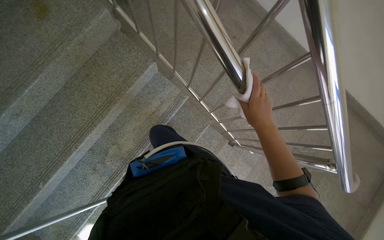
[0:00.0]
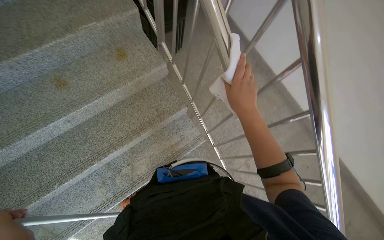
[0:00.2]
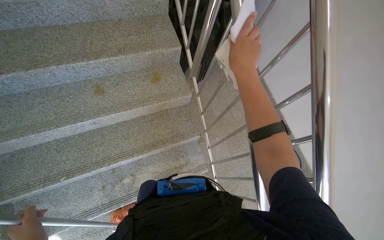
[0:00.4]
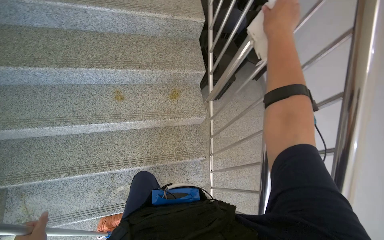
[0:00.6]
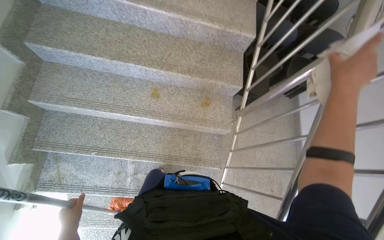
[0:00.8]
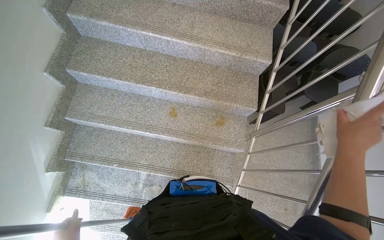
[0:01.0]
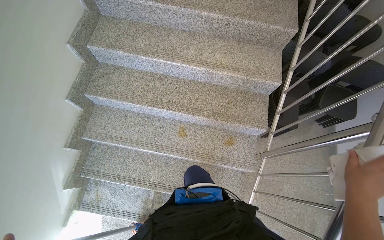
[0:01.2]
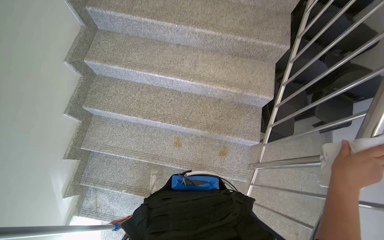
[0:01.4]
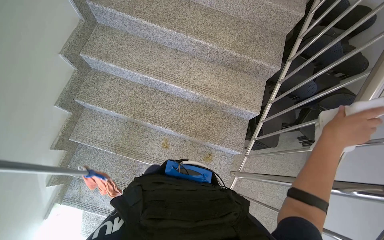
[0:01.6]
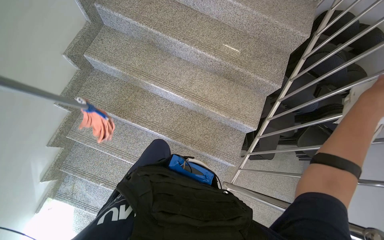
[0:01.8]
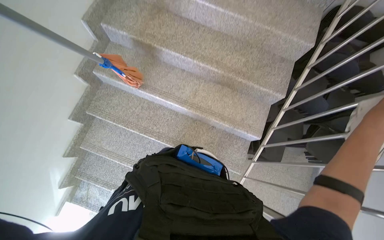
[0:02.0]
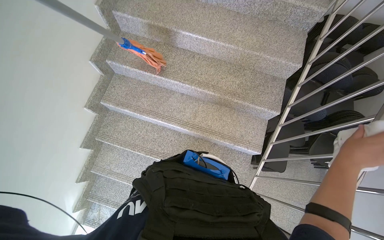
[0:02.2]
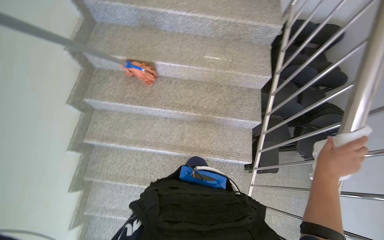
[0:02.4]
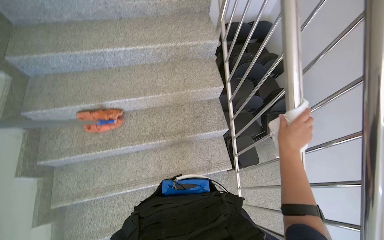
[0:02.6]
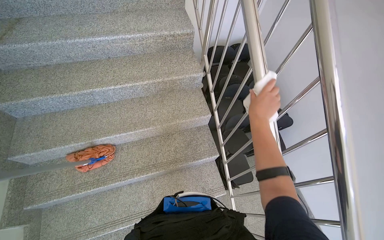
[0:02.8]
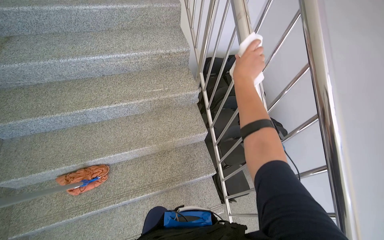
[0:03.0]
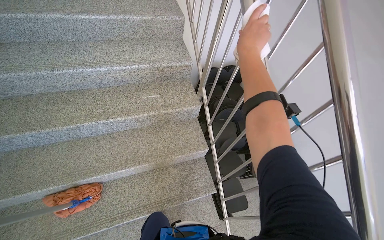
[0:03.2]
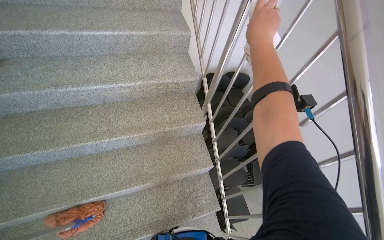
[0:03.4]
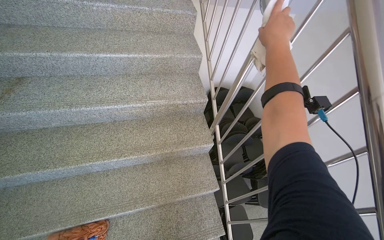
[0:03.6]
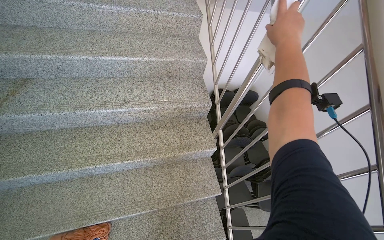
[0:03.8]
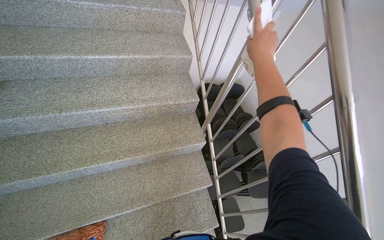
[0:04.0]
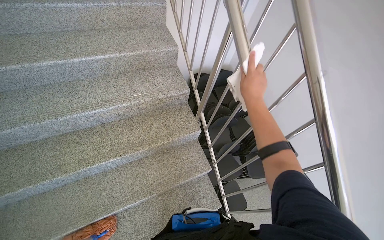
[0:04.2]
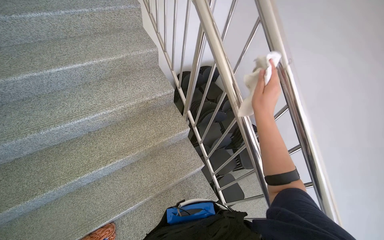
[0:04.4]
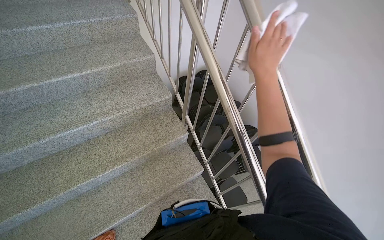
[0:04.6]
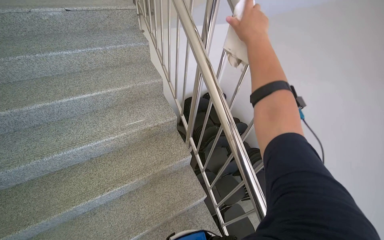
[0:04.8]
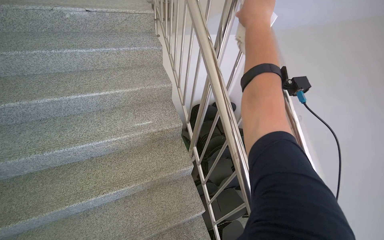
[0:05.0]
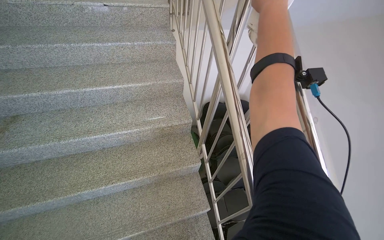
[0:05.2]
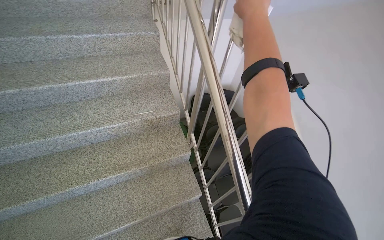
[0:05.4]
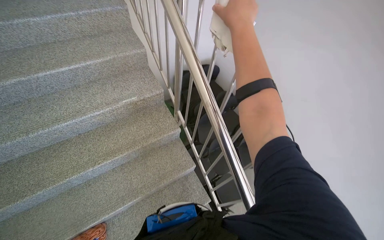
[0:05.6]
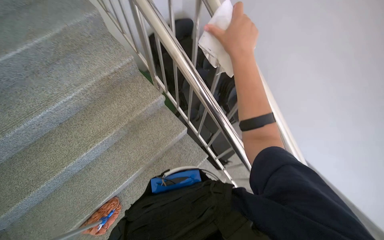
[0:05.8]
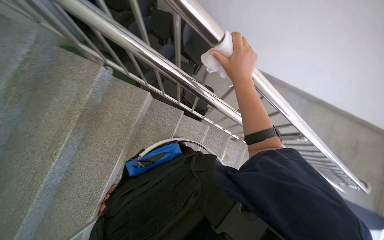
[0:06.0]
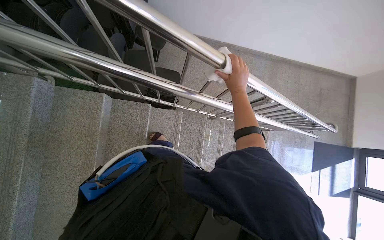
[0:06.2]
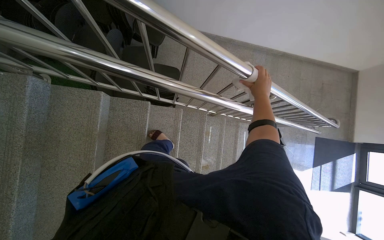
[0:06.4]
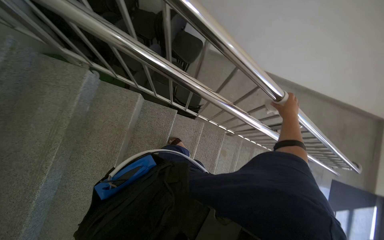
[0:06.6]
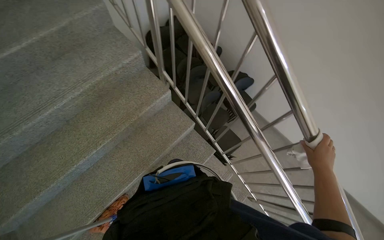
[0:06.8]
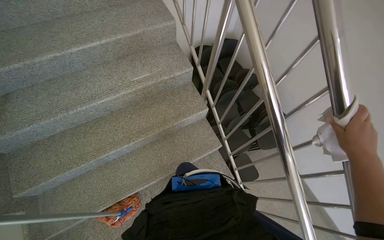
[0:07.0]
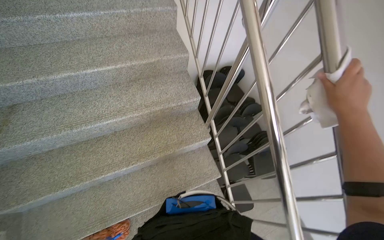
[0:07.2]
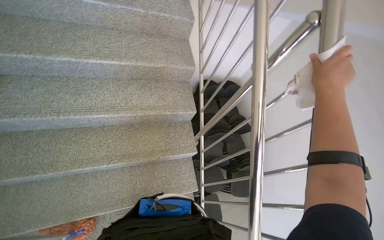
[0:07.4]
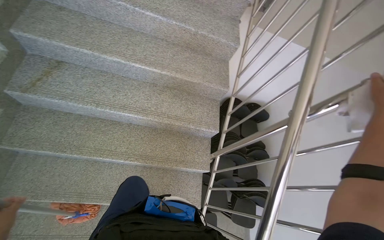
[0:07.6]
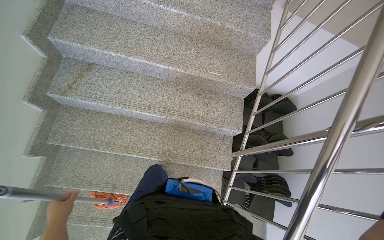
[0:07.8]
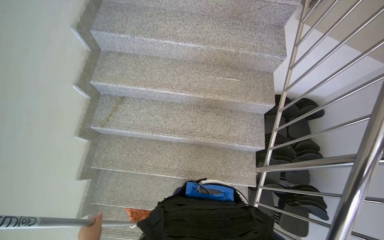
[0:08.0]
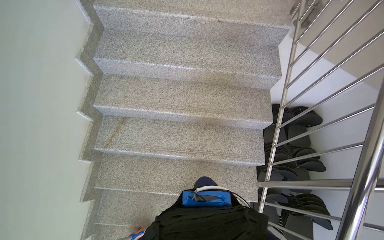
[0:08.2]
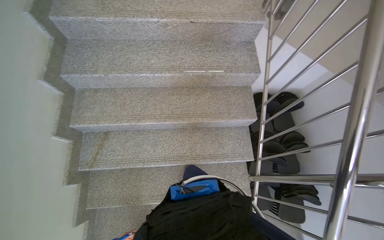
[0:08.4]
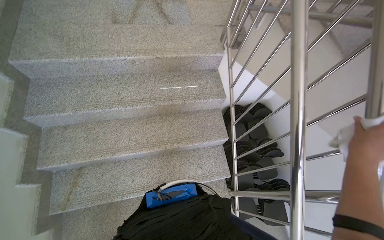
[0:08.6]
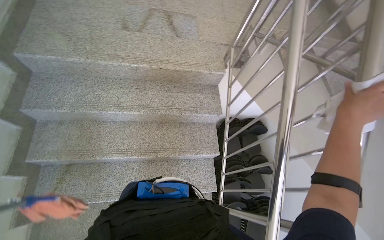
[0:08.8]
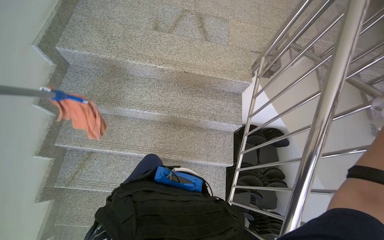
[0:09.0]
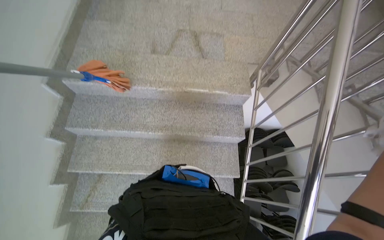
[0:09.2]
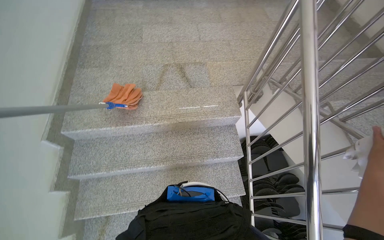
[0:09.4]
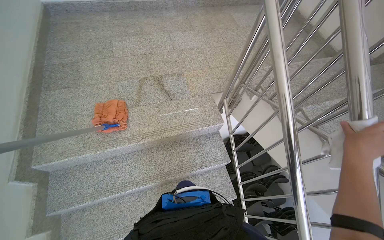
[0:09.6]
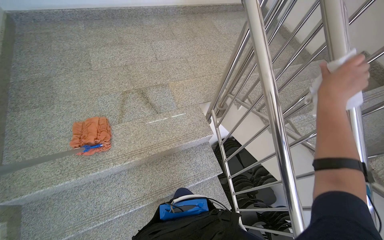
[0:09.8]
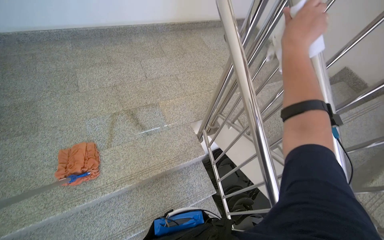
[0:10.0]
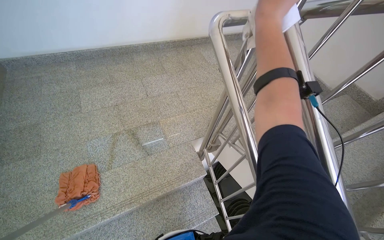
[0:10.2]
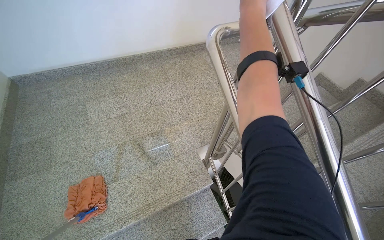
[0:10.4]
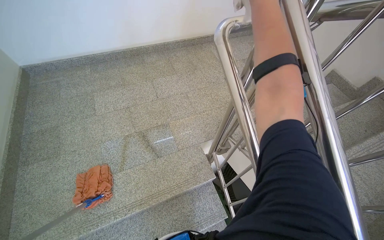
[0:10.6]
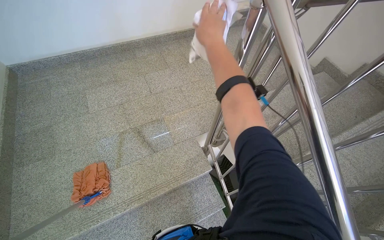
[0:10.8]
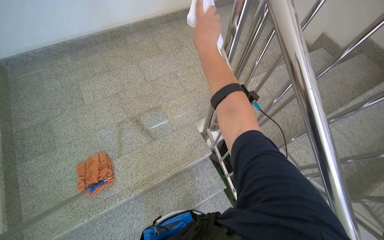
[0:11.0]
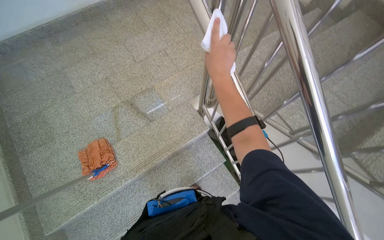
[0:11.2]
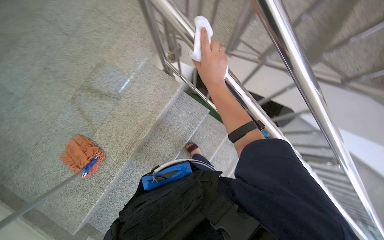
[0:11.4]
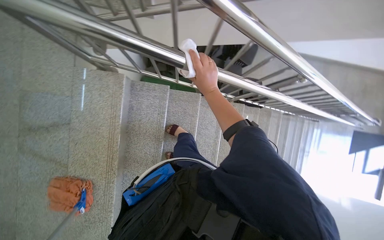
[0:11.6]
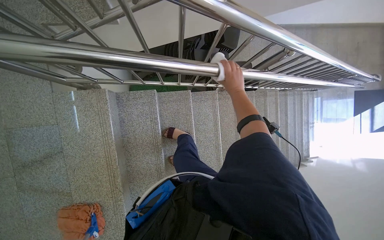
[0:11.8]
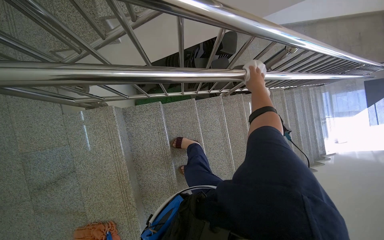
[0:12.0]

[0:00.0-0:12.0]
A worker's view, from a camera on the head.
Job: wiping surfaces.
The whole recording: Wiping stair railing. The worker wipes the metal stair railing with a cloth.
0:00.0 to 0:01.6: The wearer moves roughly 90 cm. The head turns to the left by some 65 degrees. The view tips upward by about 25 degrees.
0:01.6 to 0:03.0: The wearer moves about 80 cm. The wearer looks approximately 35 degrees further to the right. The view tips upward by about 15 degrees.
0:03.0 to 0:04.4: The right hand travels nearer to the camera by roughly 15 cm.
0:04.4 to 0:06.0: The view tilts approximately 30 degrees downward. The scene turns roughly 35 degrees counterclockwise in the picture.
0:06.0 to 0:07.6: The camera travels some 60 cm. The head turns to the left by approximately 85 degrees. The wearer looks about 35 degrees further upward.
0:07.6 to 0:09.0: The camera is carried some 70 cm.
0:09.0 to 0:10.4: The camera travels about 70 cm. The wearer looks approximately 10 degrees further upward. The scene rotates counterclockwise by about 30 degrees.
0:10.4 to 0:12.0: The view tips downward by approximately 40 degrees. Everything in view rotates about 75 degrees counterclockwise.

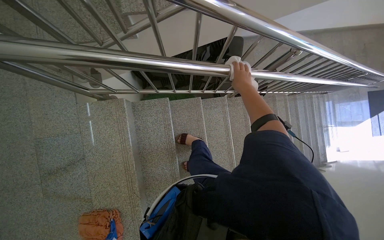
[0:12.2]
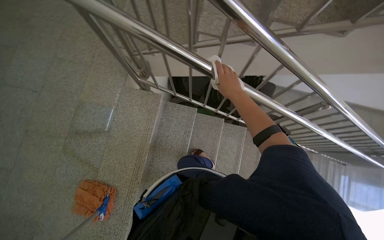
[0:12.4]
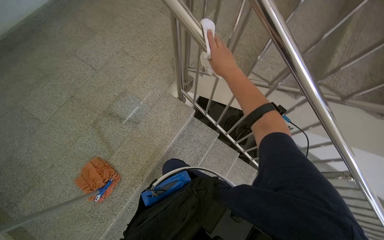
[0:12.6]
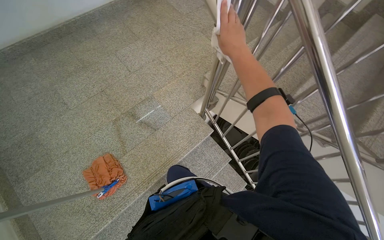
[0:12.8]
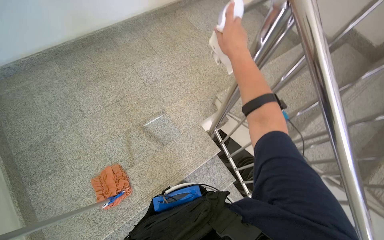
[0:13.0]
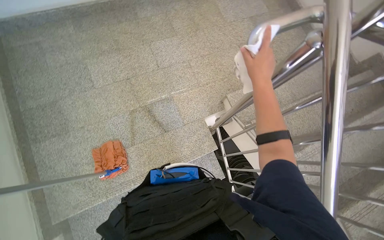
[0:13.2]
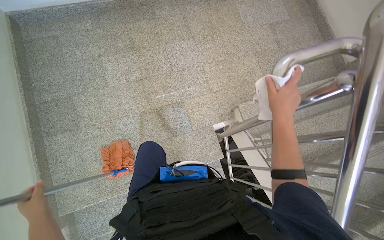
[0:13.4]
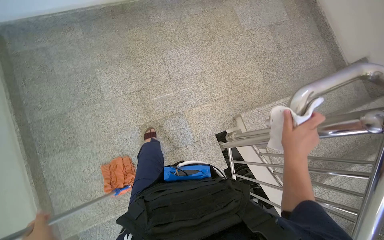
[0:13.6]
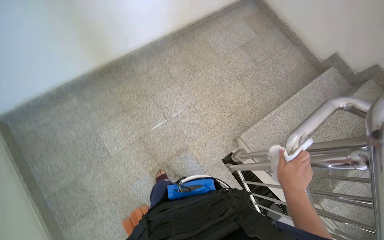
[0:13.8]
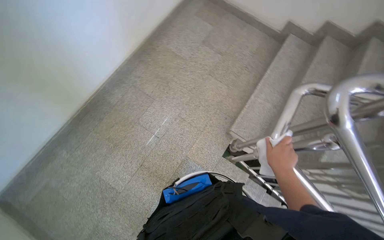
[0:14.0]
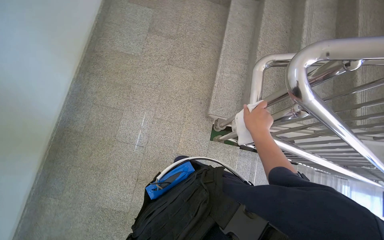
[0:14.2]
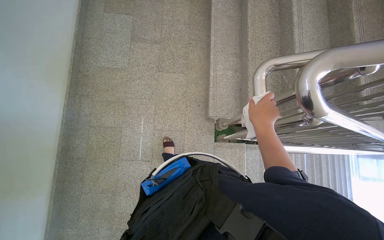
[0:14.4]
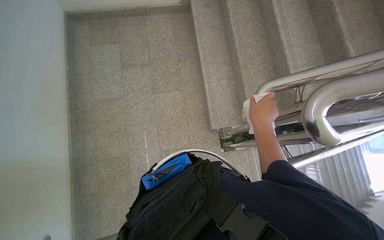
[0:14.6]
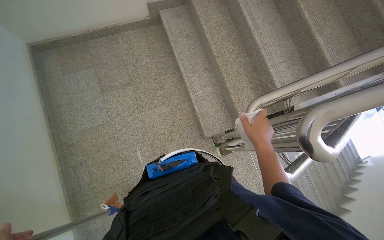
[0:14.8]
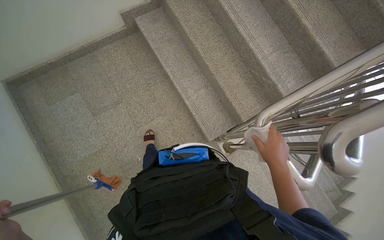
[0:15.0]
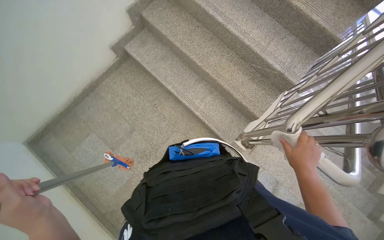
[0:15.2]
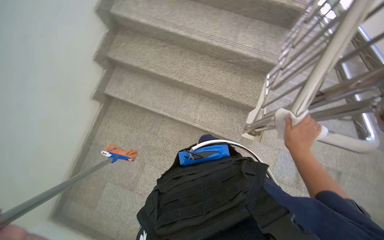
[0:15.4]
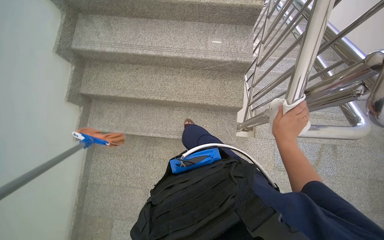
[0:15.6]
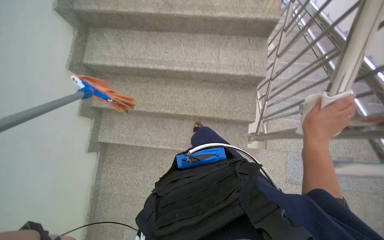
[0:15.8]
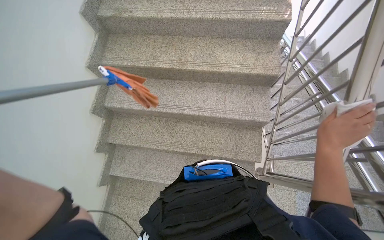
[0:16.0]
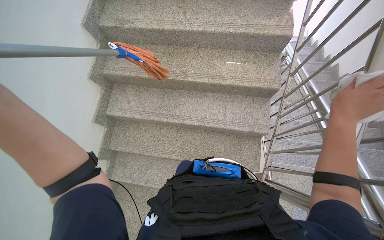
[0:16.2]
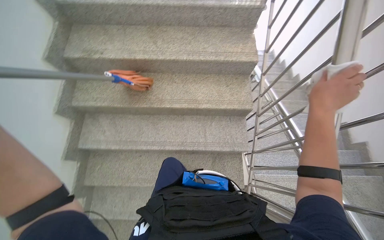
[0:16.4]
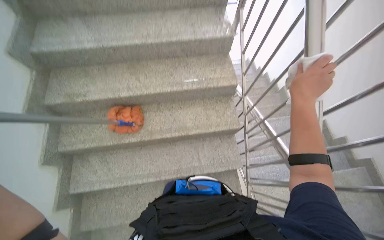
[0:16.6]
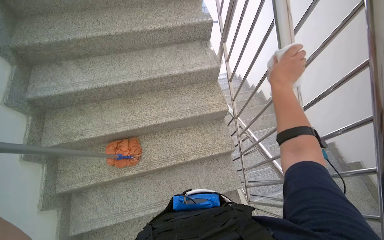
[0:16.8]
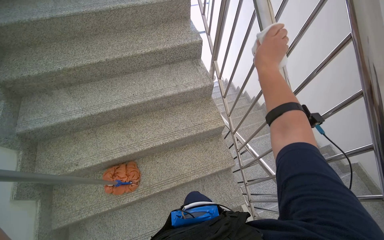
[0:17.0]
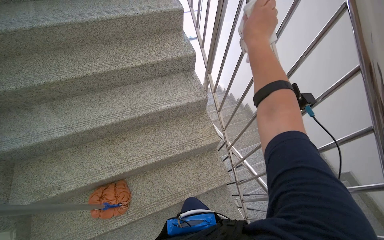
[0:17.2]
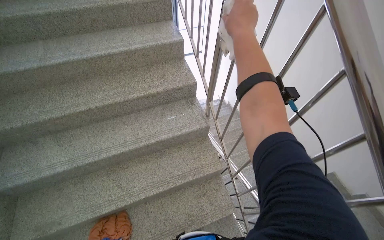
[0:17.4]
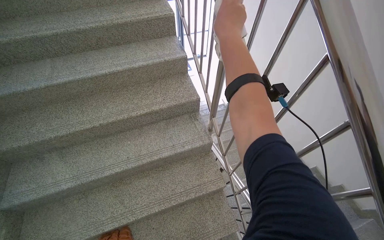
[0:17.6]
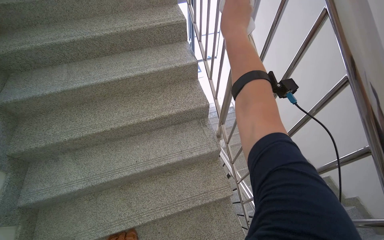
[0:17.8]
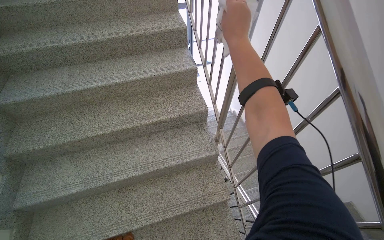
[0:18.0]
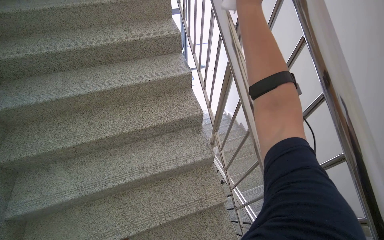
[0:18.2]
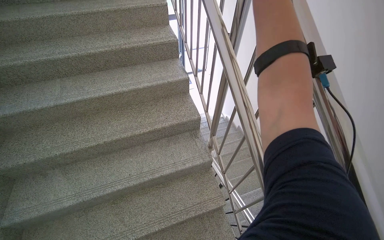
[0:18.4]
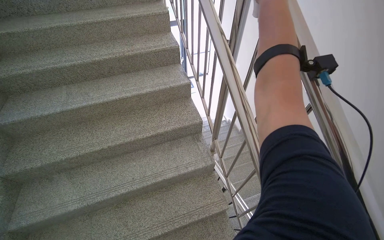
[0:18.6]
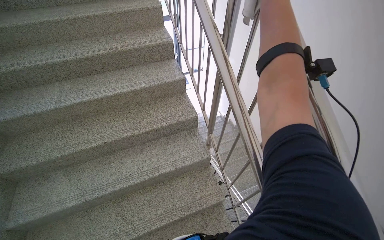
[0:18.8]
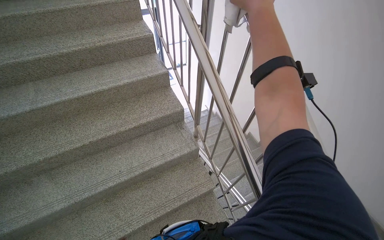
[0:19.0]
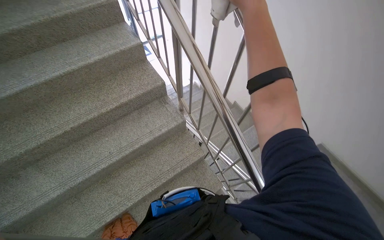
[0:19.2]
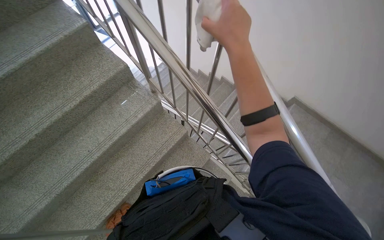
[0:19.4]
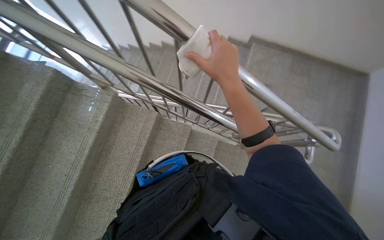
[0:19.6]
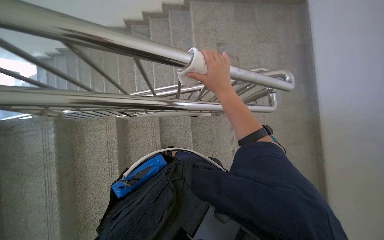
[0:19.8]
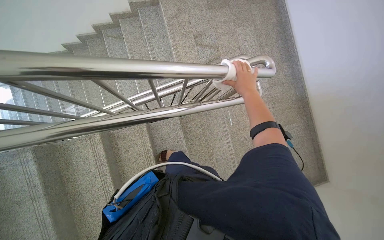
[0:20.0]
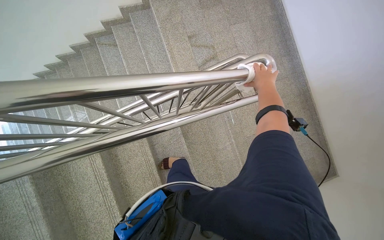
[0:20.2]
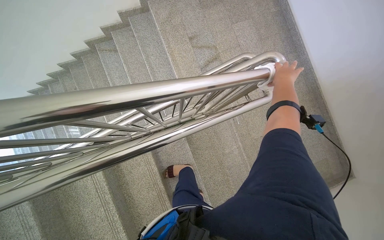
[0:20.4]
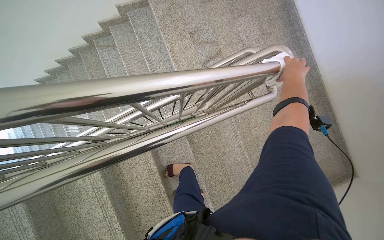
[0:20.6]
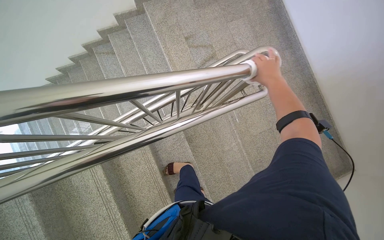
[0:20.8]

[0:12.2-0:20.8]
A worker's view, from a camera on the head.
Job: wiping surfaces.
The whole recording: Wiping stair railing. The worker wipes the metal stair railing with a cloth.
0:12.2 to 0:13.6: The wearer moves about 70 cm. The head turns to the left by some 75 degrees. The view tips upward by roughly 15 degrees.
0:13.6 to 0:15.0: The camera is carried approximately 80 cm. The wearer's head swings approximately 100 degrees to the right.
0:15.0 to 0:16.6: The camera travels some 90 cm. The scene turns about 65 degrees counterclockwise in the picture.
0:16.6 to 0:18.0: The camera is carried about 60 cm. The camera pitches upward, by roughly 15 degrees.
0:18.0 to 0:19.4: The head rotates some 30 degrees to the right. The camera pitches downward, by about 15 degrees.
0:19.4 to 0:20.8: The head rotates about 65 degrees to the right. The wearer looks about 20 degrees further downward.
